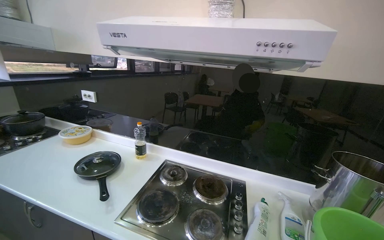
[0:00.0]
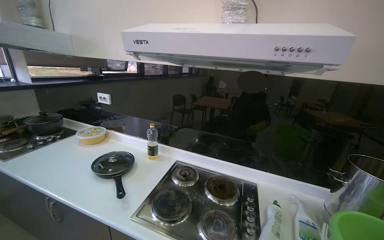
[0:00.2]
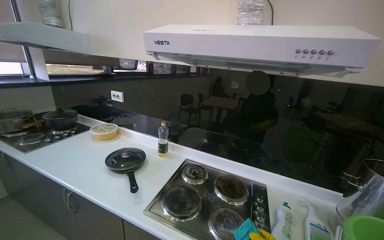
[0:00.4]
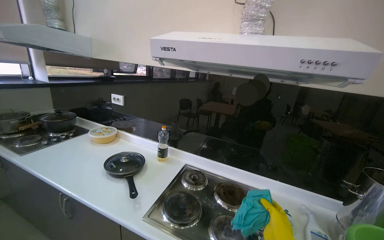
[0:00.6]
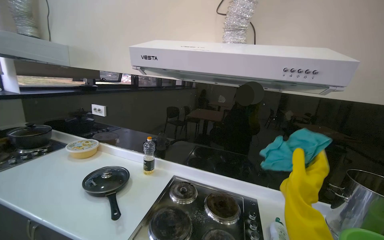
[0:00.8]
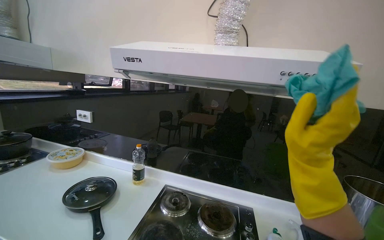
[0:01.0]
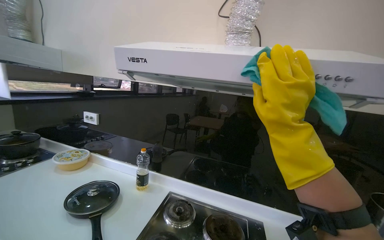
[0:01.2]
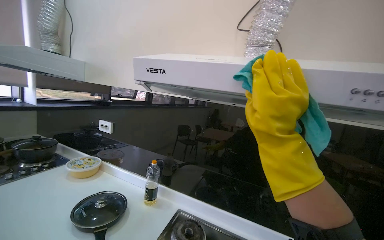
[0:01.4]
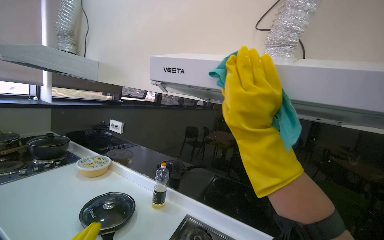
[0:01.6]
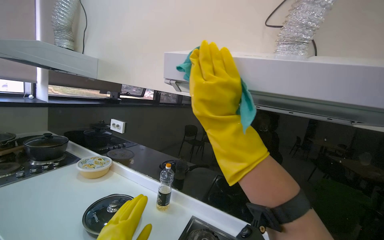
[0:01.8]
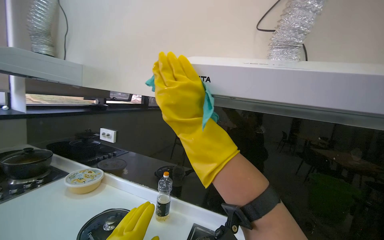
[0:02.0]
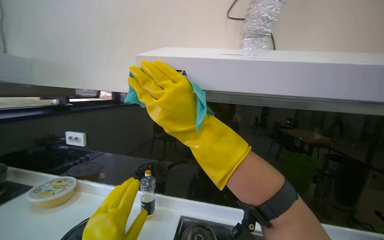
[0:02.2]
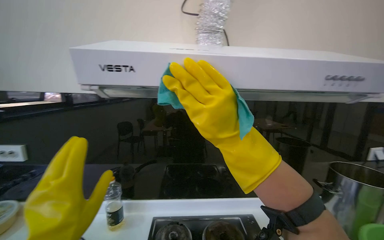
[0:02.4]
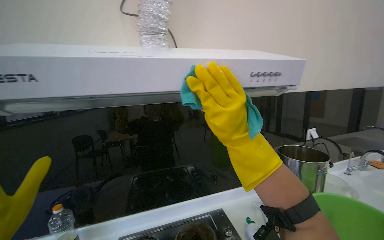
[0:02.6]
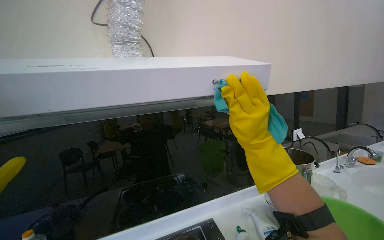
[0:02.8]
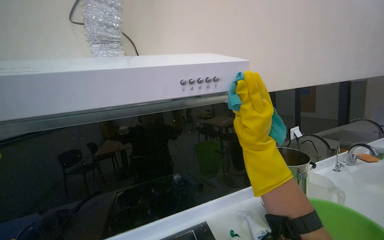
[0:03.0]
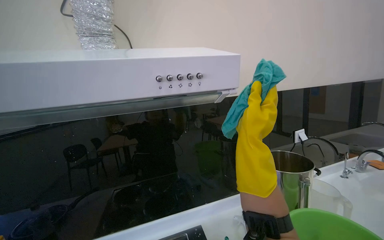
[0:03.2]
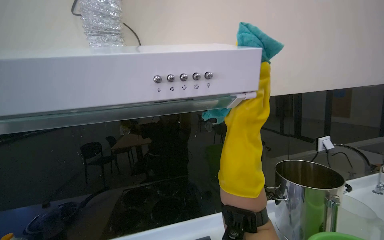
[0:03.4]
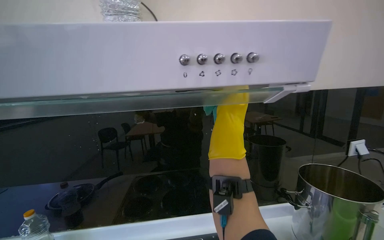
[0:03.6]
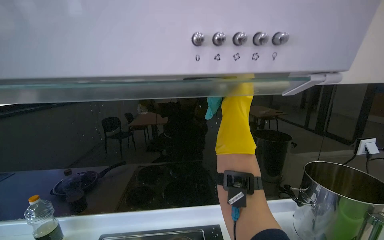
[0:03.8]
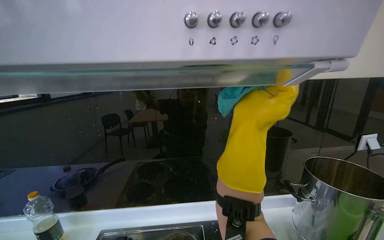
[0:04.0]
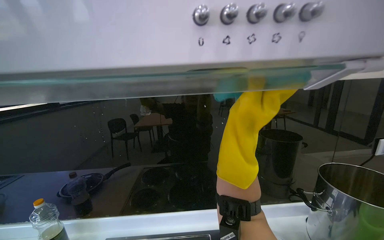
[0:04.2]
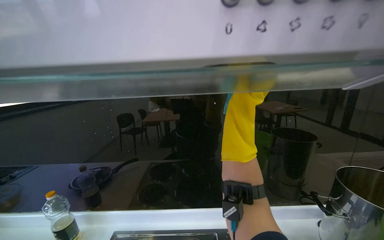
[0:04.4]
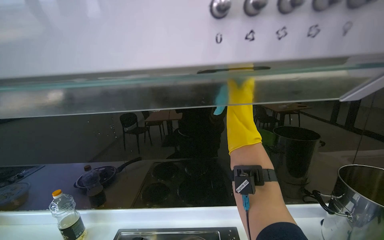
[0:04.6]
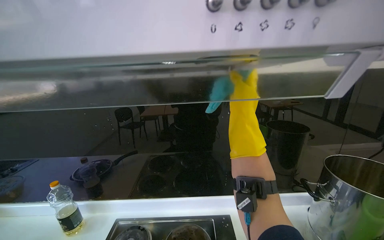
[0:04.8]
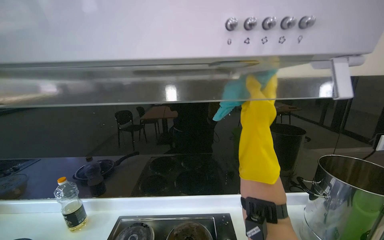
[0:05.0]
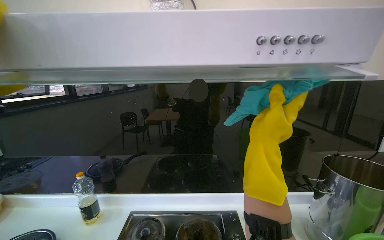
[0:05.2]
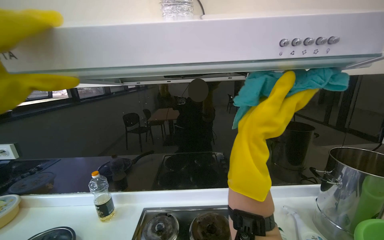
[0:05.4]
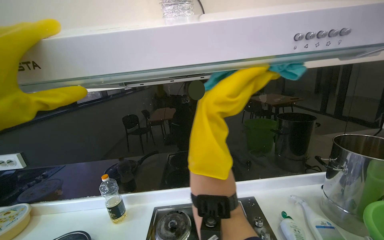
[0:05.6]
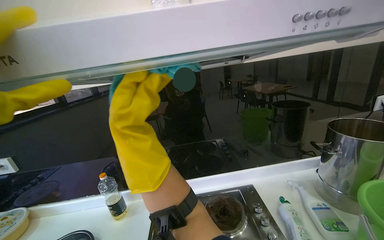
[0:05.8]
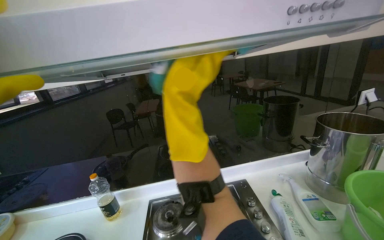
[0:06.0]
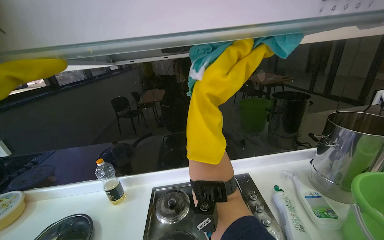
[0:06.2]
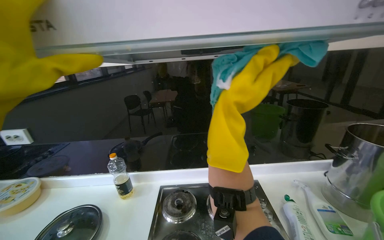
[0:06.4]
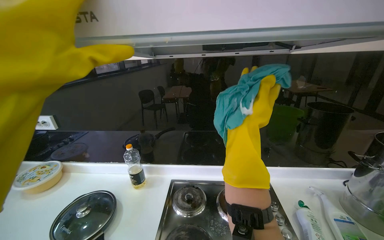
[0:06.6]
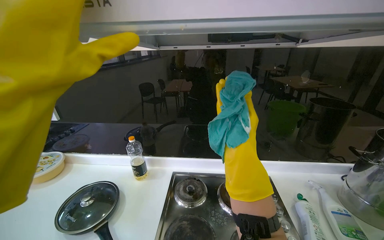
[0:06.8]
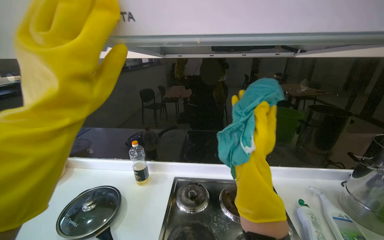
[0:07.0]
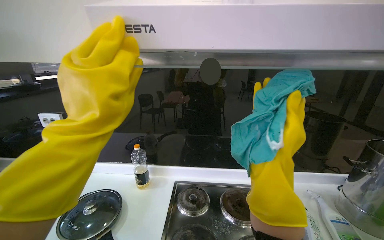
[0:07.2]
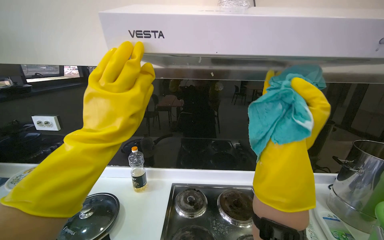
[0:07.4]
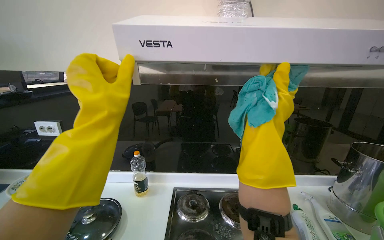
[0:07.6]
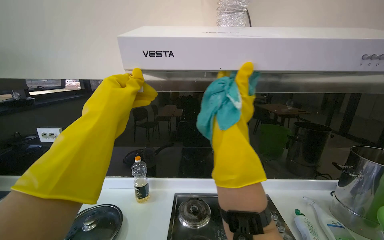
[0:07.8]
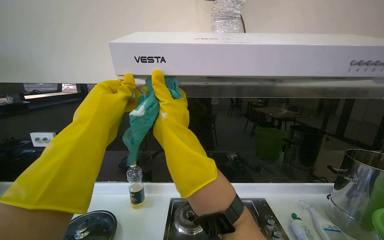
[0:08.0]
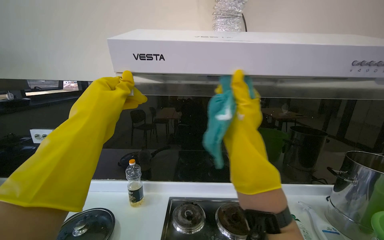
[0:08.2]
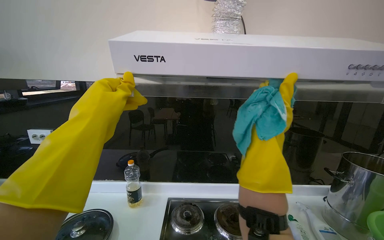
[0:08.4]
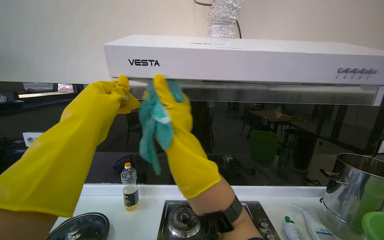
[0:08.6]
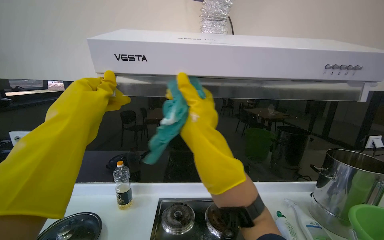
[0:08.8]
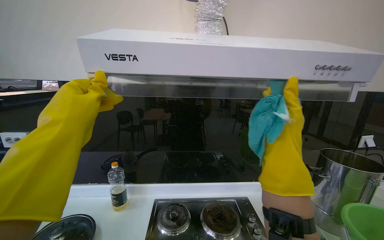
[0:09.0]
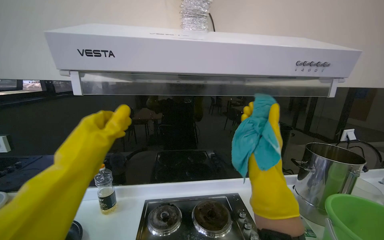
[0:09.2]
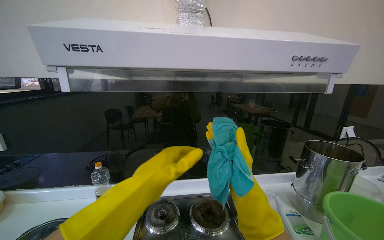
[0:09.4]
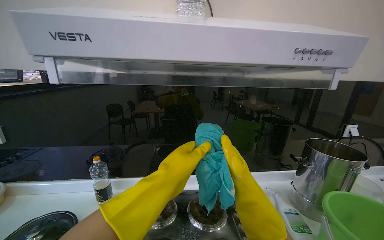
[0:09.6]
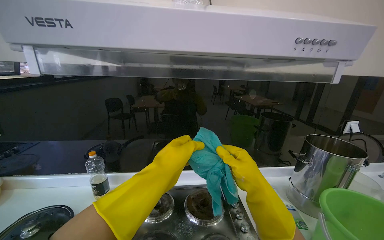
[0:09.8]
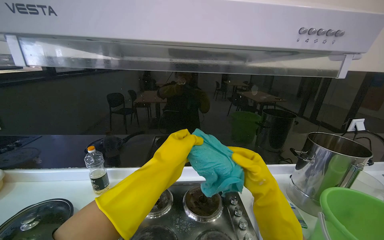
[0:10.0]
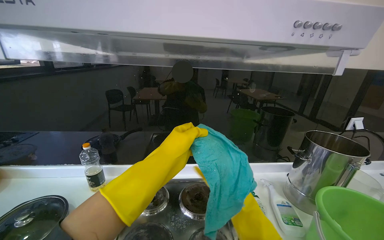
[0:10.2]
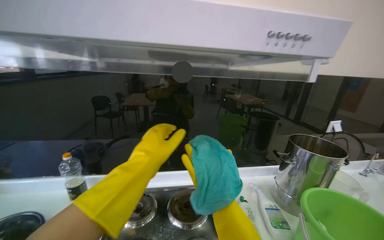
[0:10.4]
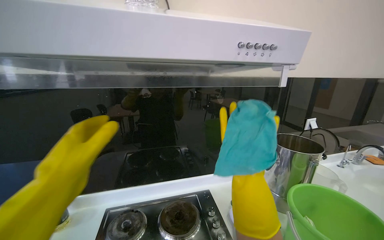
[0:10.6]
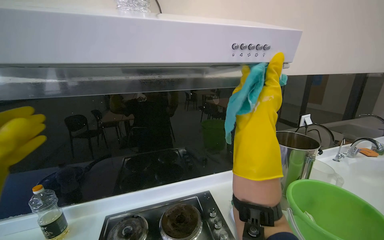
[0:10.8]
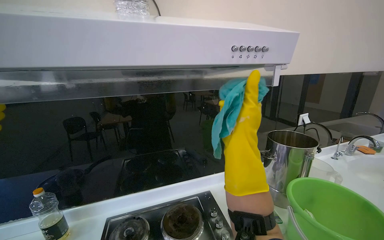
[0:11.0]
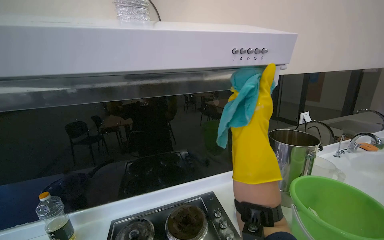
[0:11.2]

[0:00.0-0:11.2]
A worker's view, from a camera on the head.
Job: cleaning kitchen.
The whole recording: Cleaning kitchen range hood. The worker sprays and wipes the kitchen range hood.
0.0 to 1.6 s: The wearer looks about 15 degrees further upward.
1.6 to 3.2 s: The wearer looks roughly 45 degrees further to the right.
3.2 to 4.8 s: The right hand swings nearer and farther, approximately 15 cm each way, with 3 reversals.
4.8 to 6.4 s: The right hand moves some 40 cm to the left and comes back.
6.4 to 8.0 s: The right hand heads to the left and nearer to the camera, covering approximately 30 cm.
8.0 to 9.6 s: The right hand moves left and right over some 25 cm, changing direction 2 times; the left hand goes about 30 cm to the right and down the picture.

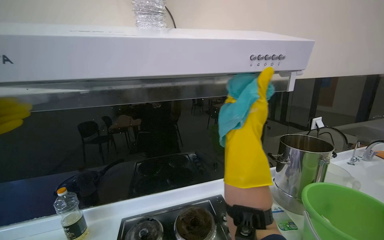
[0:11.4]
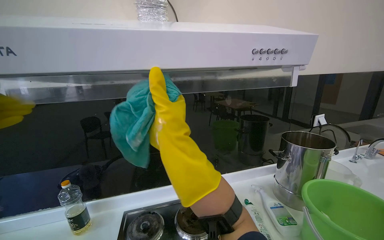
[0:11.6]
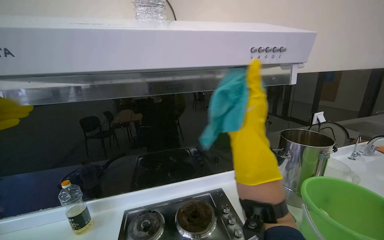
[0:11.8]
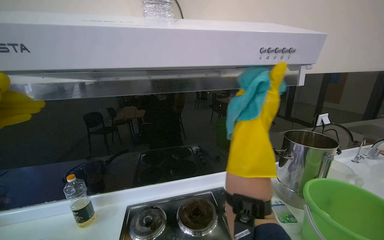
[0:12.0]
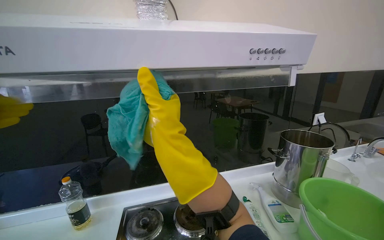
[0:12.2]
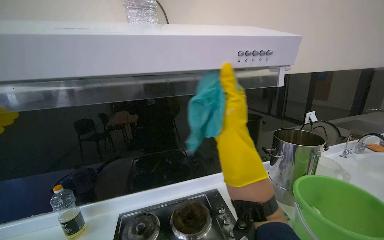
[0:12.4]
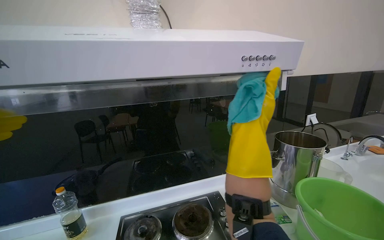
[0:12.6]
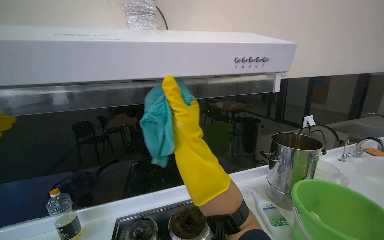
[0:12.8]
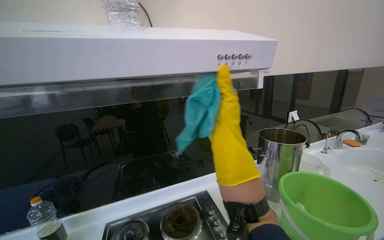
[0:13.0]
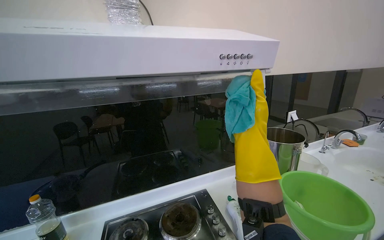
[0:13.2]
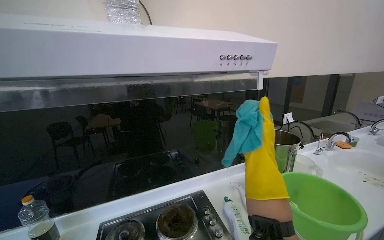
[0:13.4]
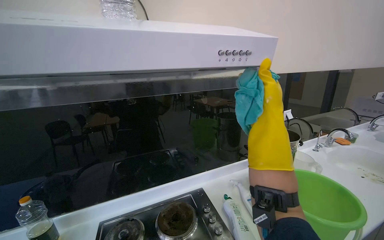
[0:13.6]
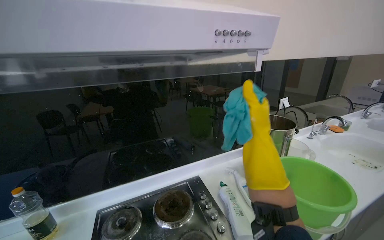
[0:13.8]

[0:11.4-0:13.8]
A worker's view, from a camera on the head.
Job: cleaning kitchen.
The whole recording: Cleaning kitchen range hood. The worker sprays and wipes the kitchen range hood.
11.4 to 12.6 s: The right hand goes to the left and returns, roughly 15 cm each way.
12.6 to 13.8 s: The right hand travels farther from the camera by approximately 10 cm, and moves roughly 10 cm to the left and comes back.

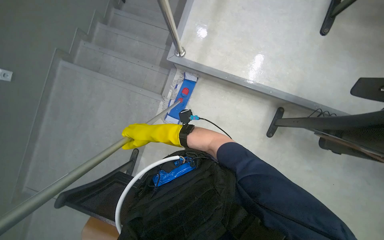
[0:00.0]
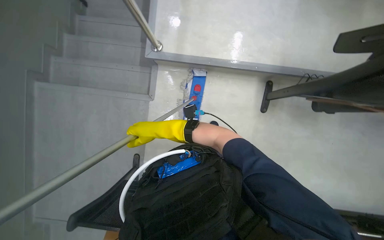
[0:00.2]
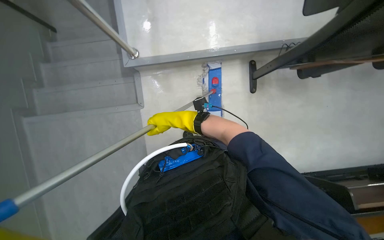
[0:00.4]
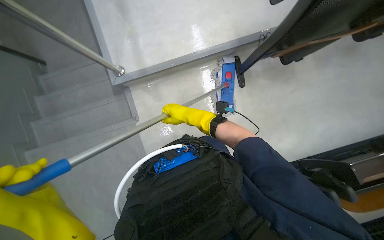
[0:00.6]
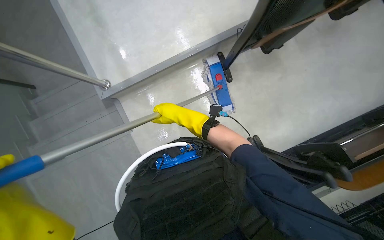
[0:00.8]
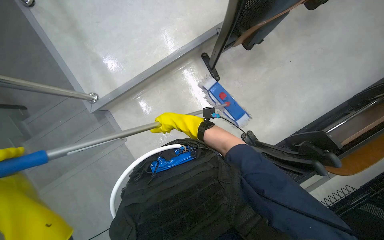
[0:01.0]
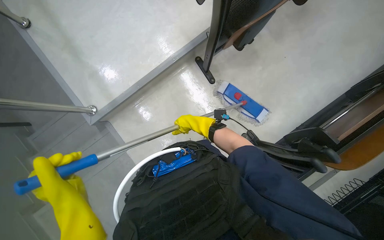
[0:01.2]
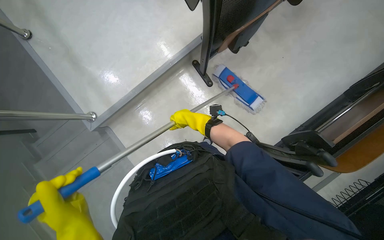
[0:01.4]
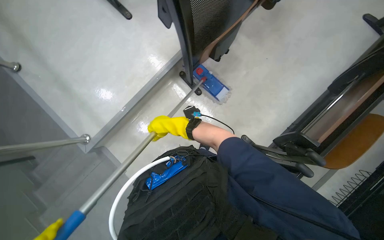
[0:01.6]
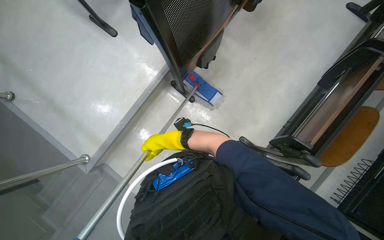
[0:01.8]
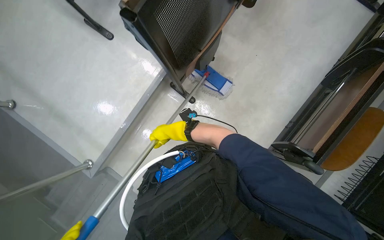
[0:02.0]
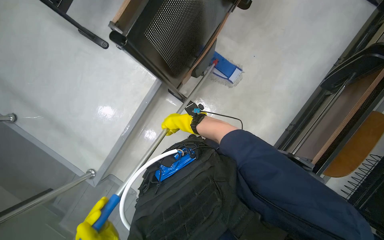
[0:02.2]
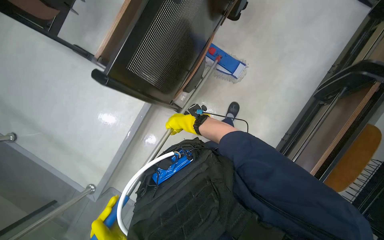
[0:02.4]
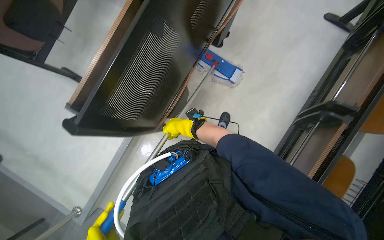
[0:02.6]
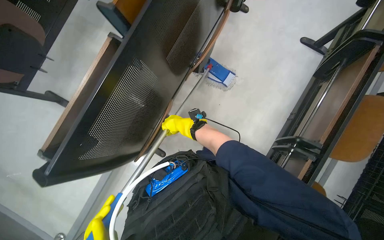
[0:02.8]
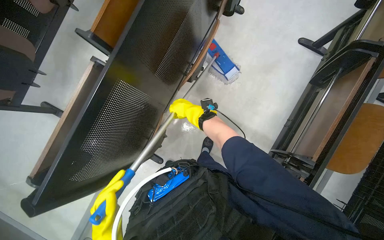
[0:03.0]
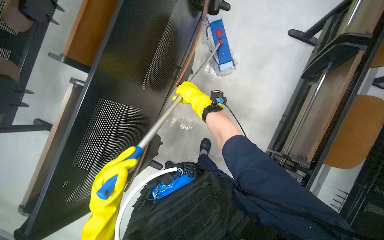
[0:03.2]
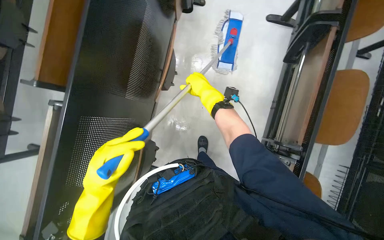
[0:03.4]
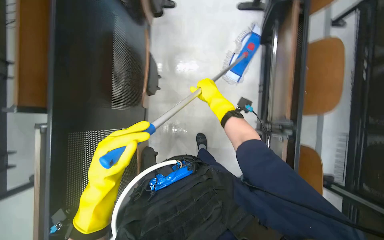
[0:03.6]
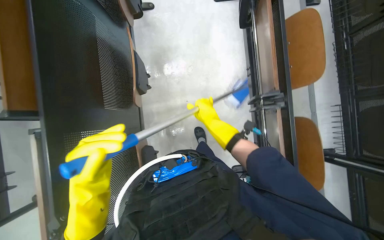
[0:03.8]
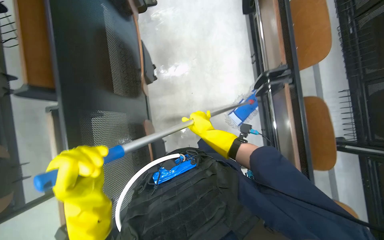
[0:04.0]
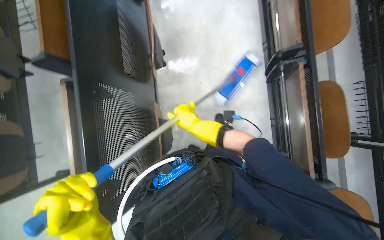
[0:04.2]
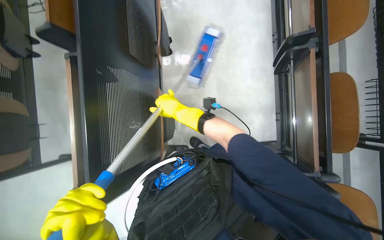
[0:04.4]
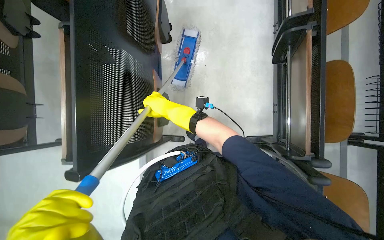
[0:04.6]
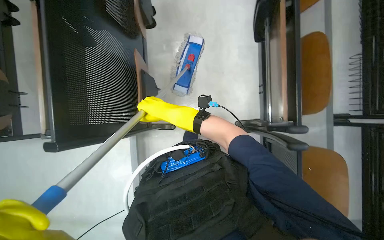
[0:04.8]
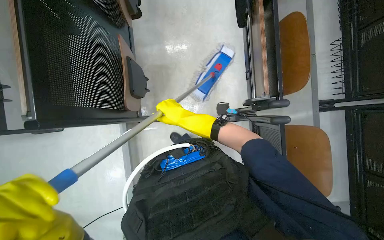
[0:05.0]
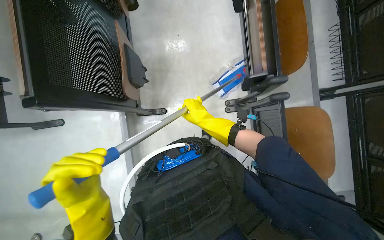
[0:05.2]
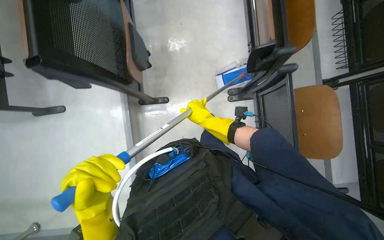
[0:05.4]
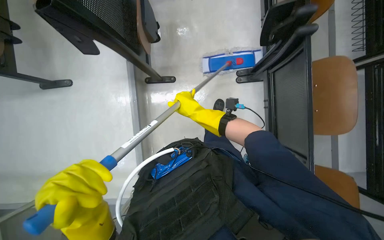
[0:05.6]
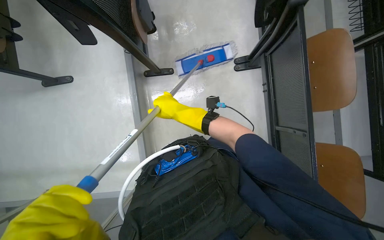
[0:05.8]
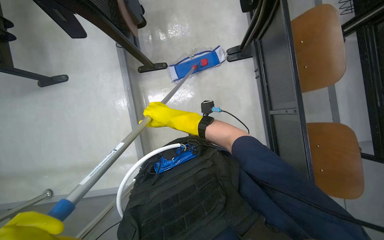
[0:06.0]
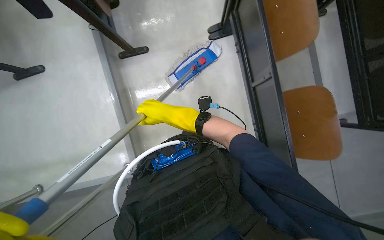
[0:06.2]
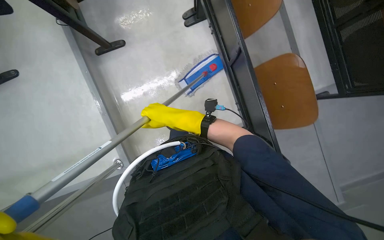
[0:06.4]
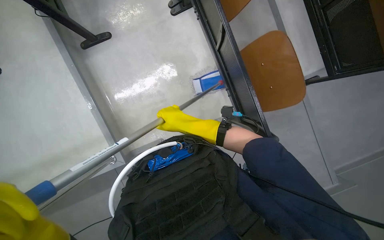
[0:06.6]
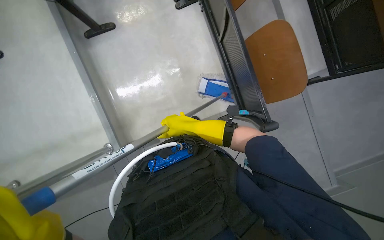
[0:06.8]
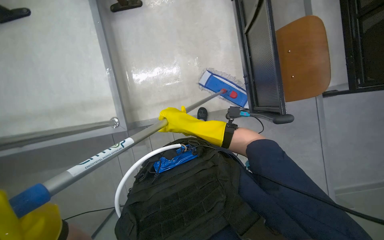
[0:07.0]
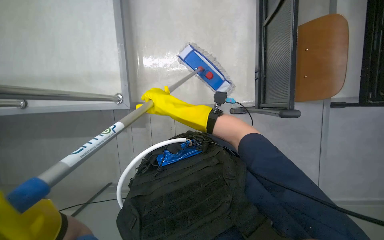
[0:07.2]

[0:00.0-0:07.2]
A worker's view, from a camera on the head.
Job: mopping floor.
The whole recording: Mopping floor with flat mop. The worker mops the floor with a flat mop.
0.0 to 1.4 s: The scene turns approximately 60 degrees counterclockwise in the picture.
1.4 to 2.8 s: The camera is carried some 60 cm.
2.8 to 4.4 s: The scene rotates counterclockwise by some 35 degrees.
4.4 to 5.8 s: The wearer moves about 70 cm.
